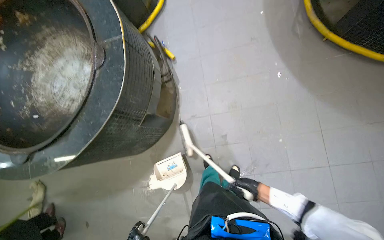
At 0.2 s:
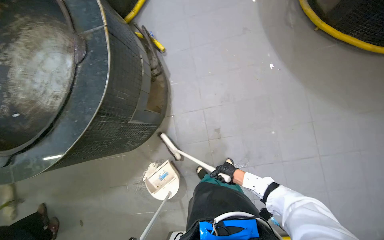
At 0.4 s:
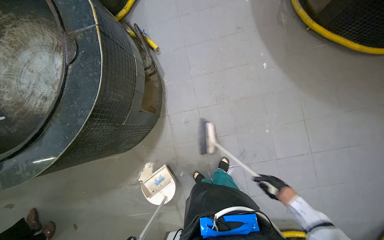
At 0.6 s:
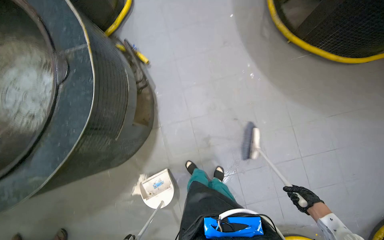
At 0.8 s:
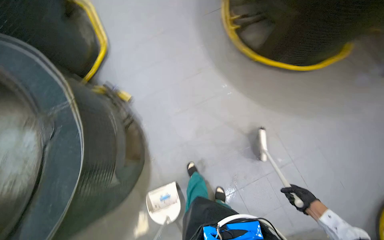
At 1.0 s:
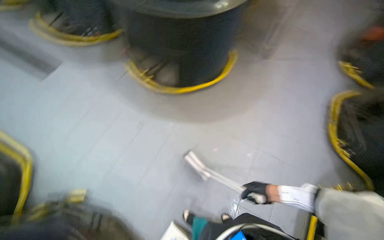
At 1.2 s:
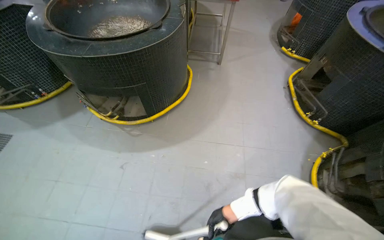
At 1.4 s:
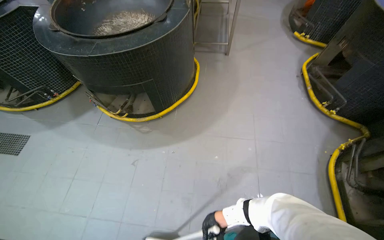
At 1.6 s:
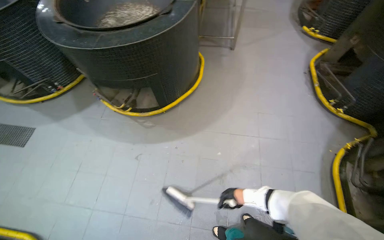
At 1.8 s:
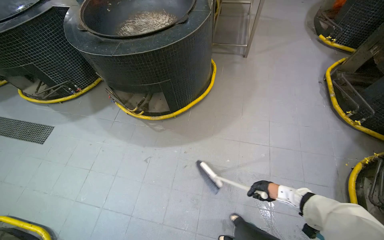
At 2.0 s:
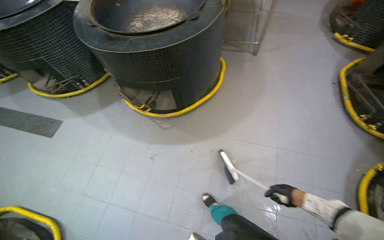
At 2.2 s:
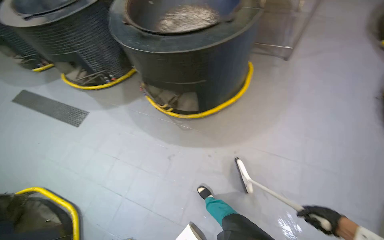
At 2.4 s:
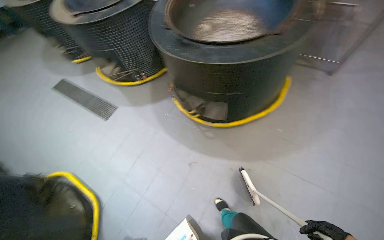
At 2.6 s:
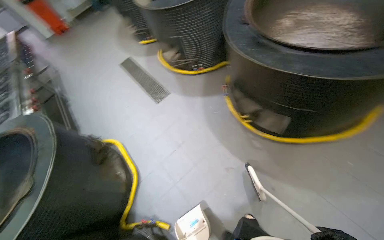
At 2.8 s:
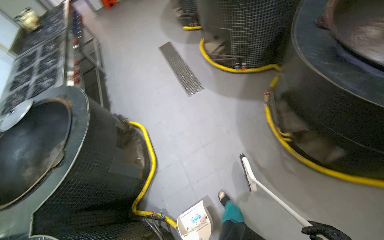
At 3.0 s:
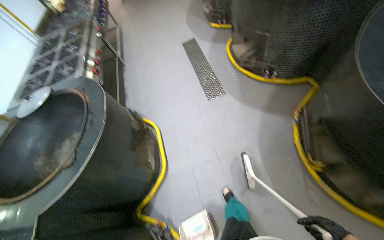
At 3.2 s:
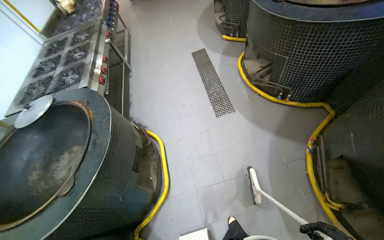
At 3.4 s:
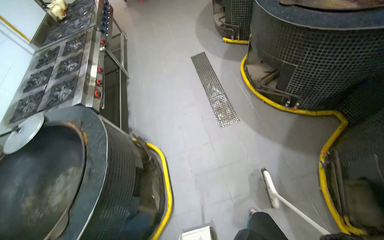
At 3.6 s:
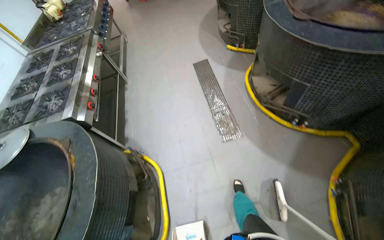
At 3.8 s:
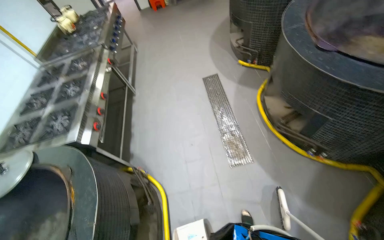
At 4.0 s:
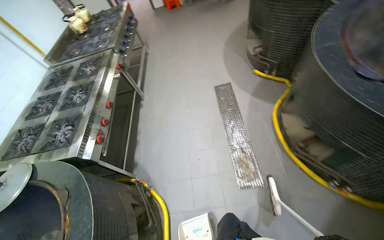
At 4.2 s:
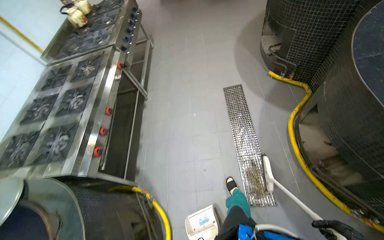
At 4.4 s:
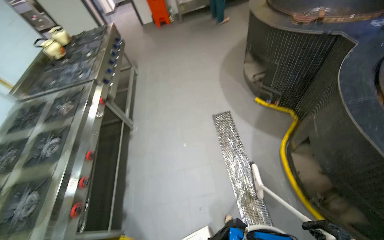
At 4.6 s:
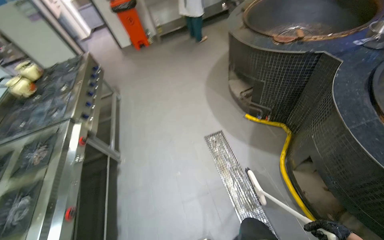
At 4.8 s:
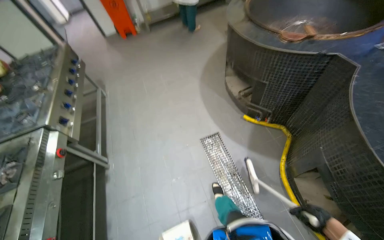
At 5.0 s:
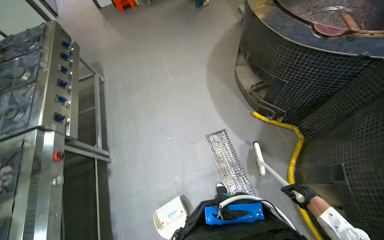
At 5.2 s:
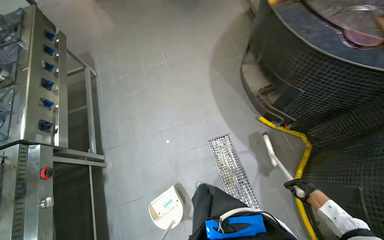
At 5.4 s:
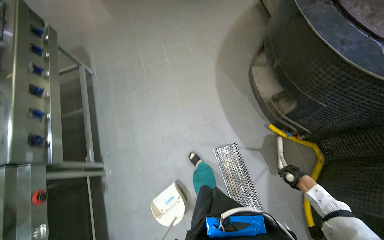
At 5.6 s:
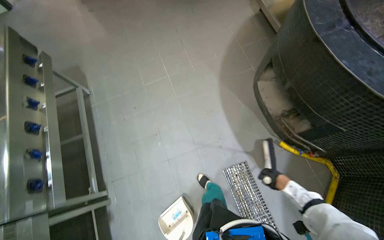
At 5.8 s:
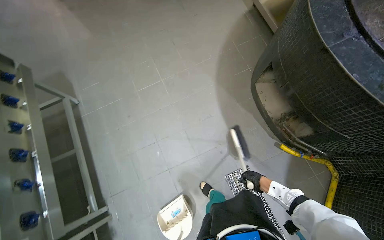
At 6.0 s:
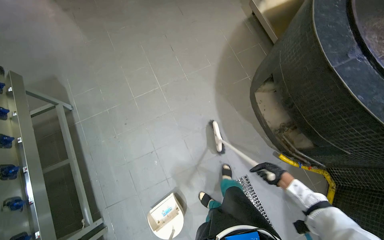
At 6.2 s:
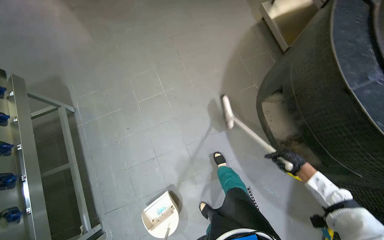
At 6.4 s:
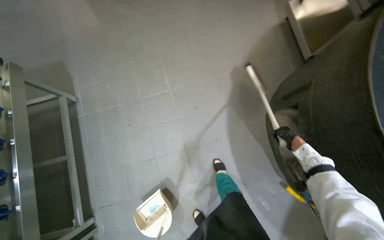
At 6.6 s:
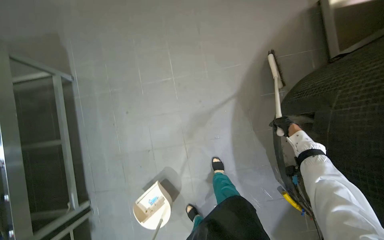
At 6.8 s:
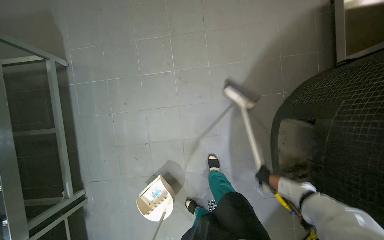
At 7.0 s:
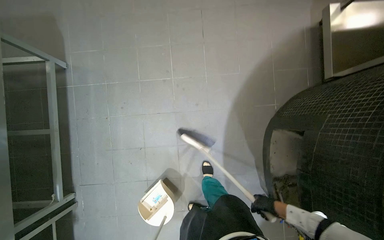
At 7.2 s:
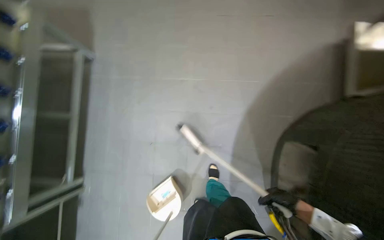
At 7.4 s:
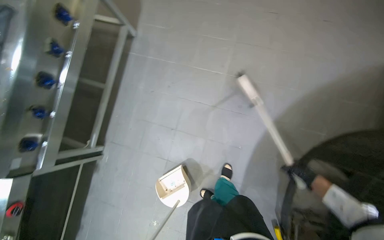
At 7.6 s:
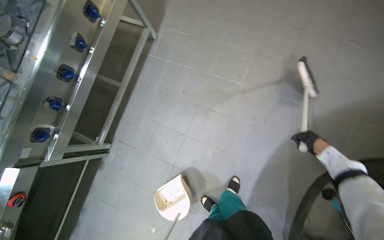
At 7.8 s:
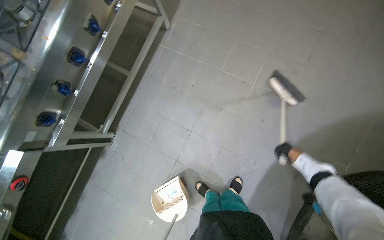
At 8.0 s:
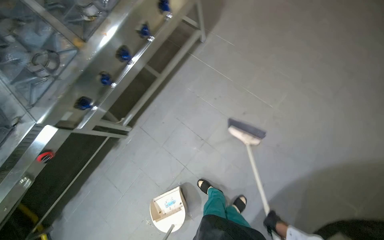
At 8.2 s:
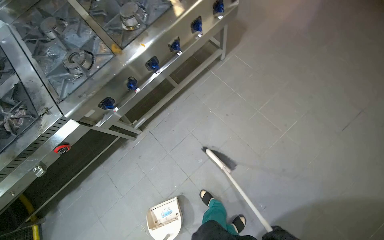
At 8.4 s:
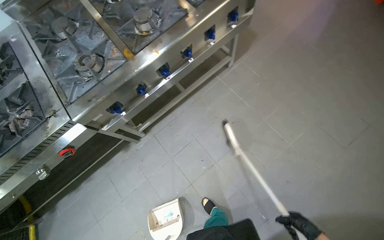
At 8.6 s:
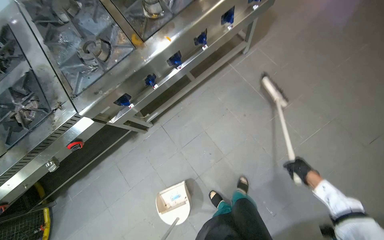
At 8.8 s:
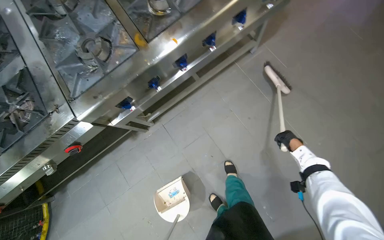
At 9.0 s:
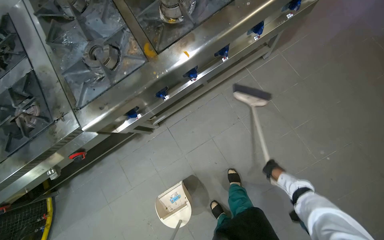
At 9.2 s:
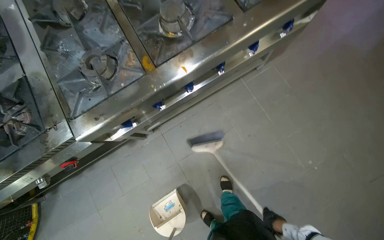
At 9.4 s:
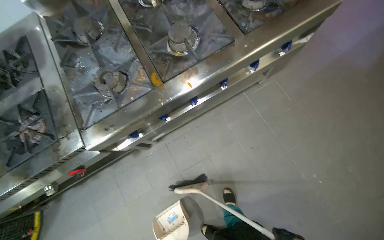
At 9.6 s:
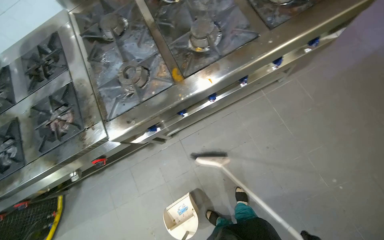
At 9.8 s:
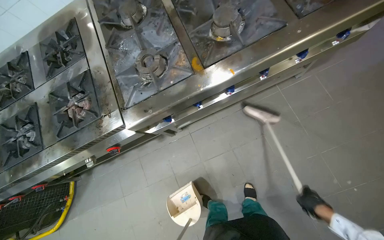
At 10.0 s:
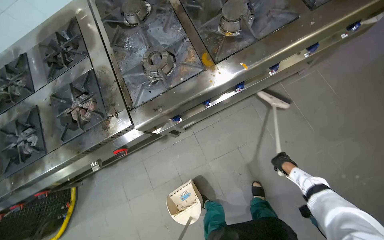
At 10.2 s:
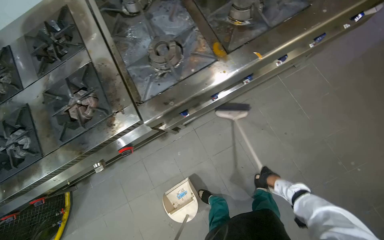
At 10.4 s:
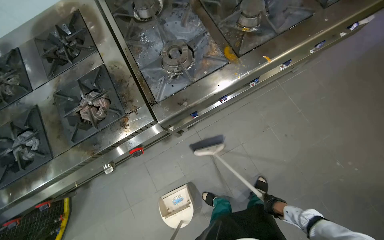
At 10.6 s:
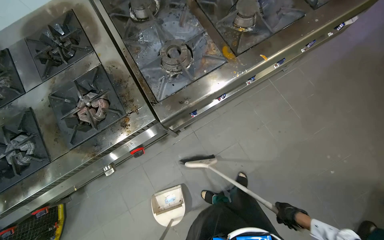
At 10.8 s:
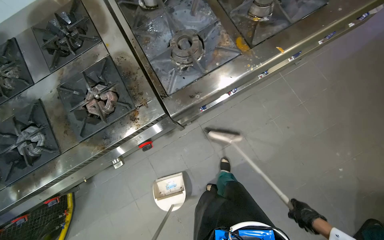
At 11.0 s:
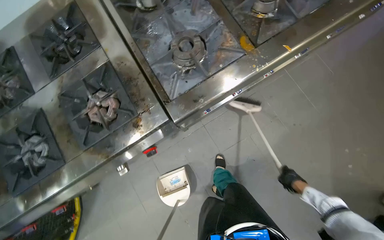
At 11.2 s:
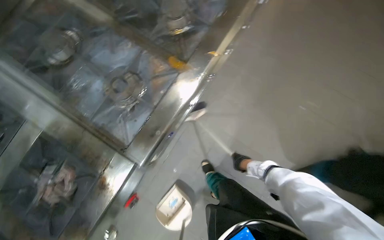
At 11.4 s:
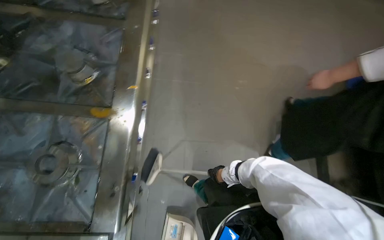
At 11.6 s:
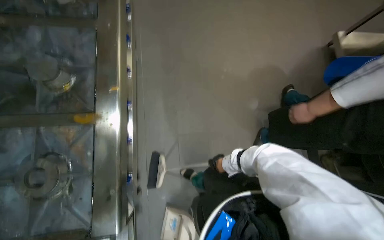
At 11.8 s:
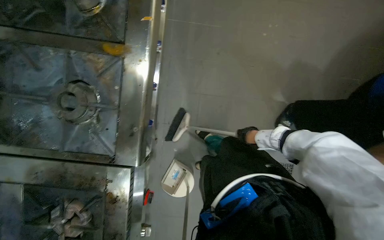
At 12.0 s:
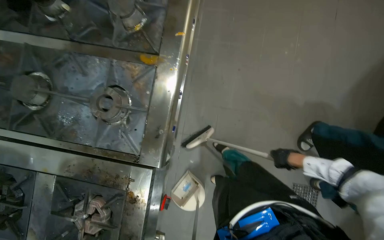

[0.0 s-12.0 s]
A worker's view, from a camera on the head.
Job: sweeping floor.
The whole recording: Sweeping kitchen floor. The worker sweeps the kitchen floor with a broom and collects debris with a dustpan.
0.0 to 1.6 s: The wearer's head swings roughly 45 degrees to the right. The view tilts about 20 degrees upward.
1.6 to 3.0 s: The head travels some 80 cm. The wearer's head swings roughly 65 degrees to the left.
3.0 to 4.4 s: The wearer moves about 1.5 m.
4.4 to 6.0 s: The camera is carried some 1.5 m. The camera sweeps to the right, by about 15 degrees. The view tilts roughly 15 degrees downward.
6.0 to 7.6 s: The wearer's head swings approximately 45 degrees to the left.
7.6 to 9.0 s: The camera is carried some 50 cm. The scene turns about 35 degrees clockwise in the picture.
10.4 to 12.0 s: The camera pitches downward, by roughly 15 degrees.

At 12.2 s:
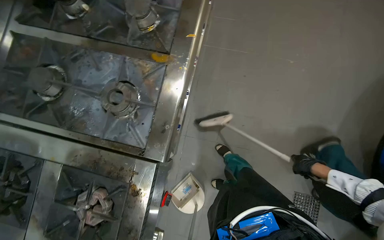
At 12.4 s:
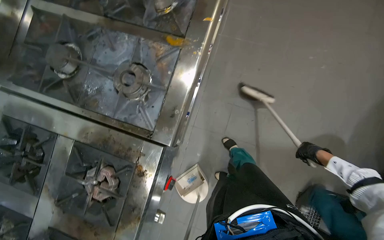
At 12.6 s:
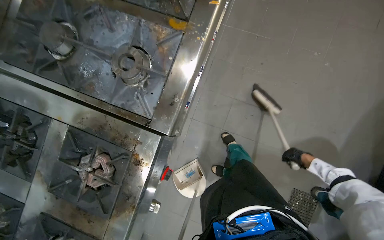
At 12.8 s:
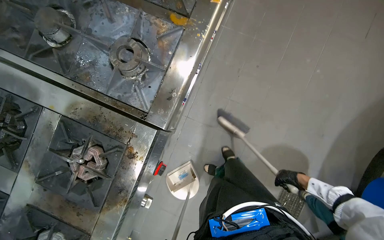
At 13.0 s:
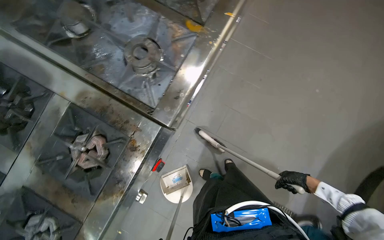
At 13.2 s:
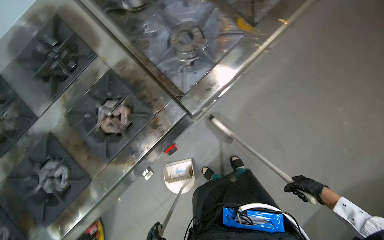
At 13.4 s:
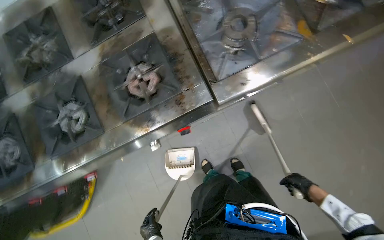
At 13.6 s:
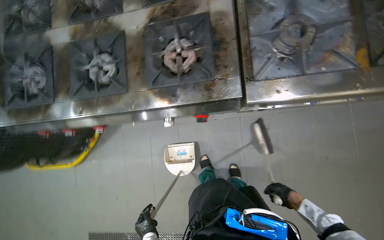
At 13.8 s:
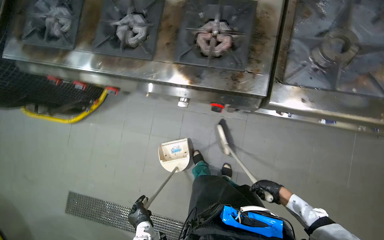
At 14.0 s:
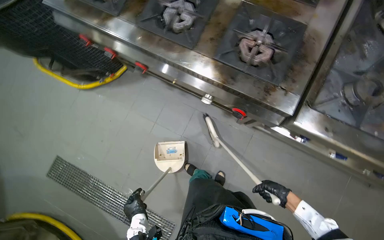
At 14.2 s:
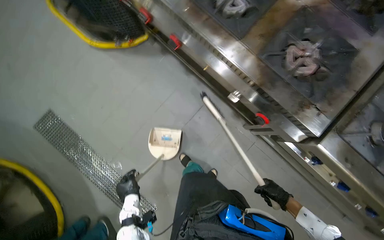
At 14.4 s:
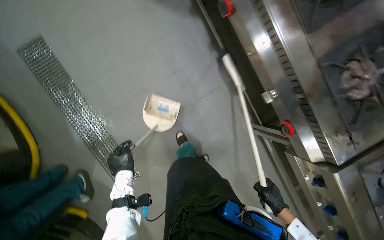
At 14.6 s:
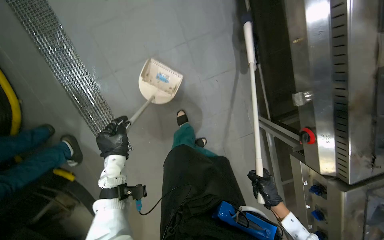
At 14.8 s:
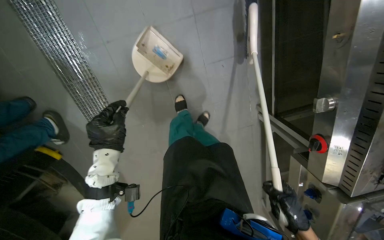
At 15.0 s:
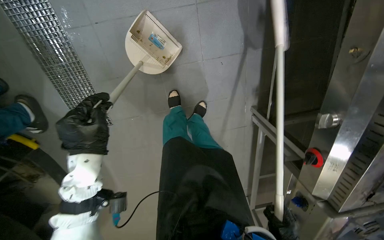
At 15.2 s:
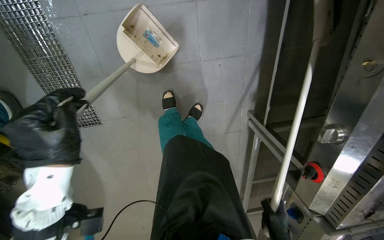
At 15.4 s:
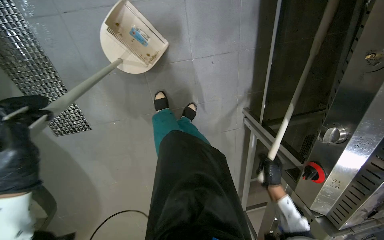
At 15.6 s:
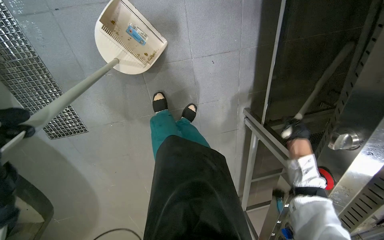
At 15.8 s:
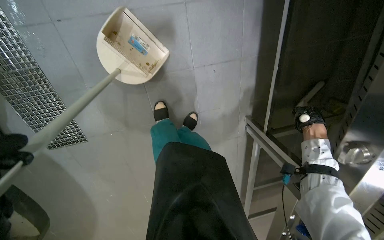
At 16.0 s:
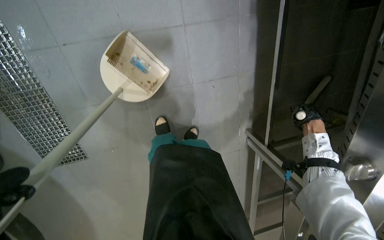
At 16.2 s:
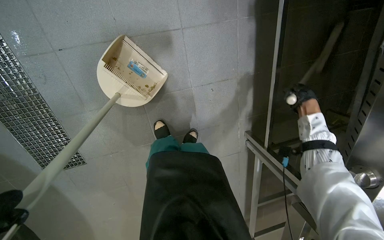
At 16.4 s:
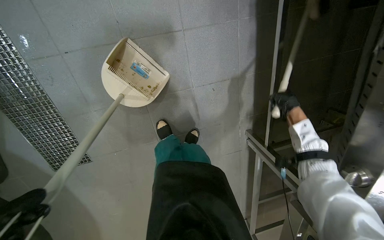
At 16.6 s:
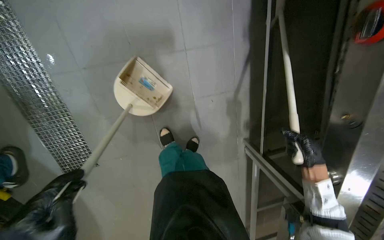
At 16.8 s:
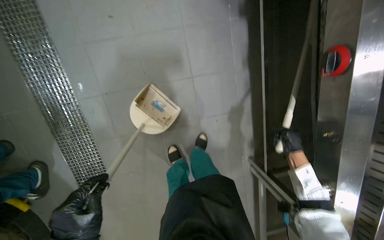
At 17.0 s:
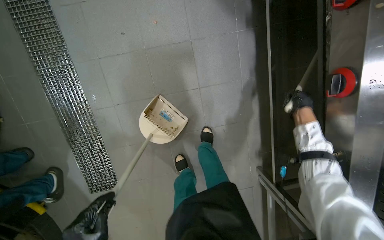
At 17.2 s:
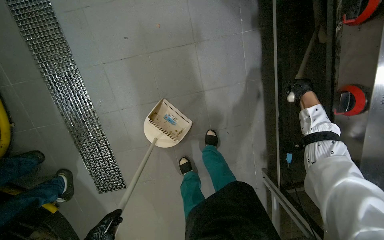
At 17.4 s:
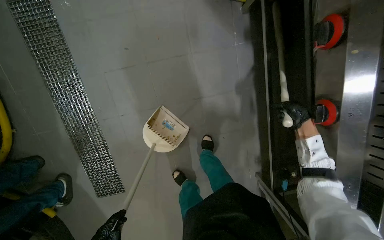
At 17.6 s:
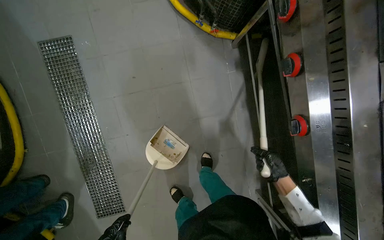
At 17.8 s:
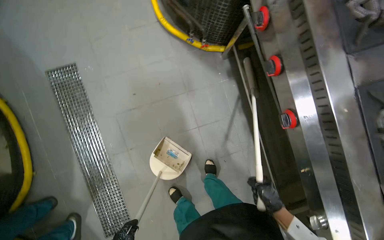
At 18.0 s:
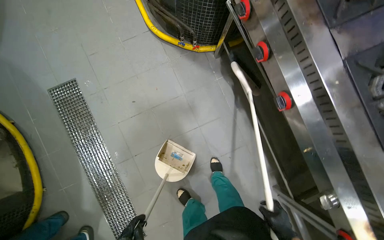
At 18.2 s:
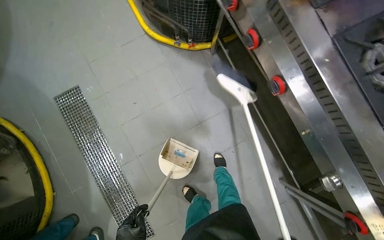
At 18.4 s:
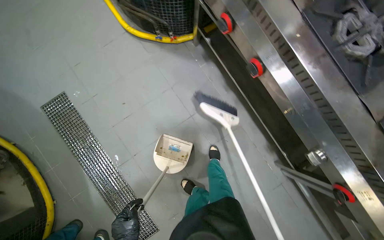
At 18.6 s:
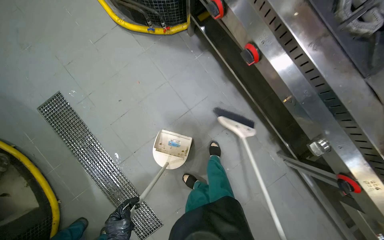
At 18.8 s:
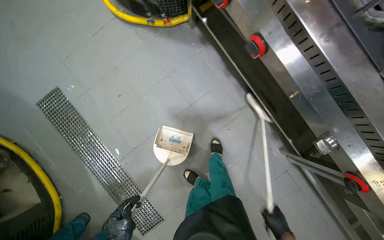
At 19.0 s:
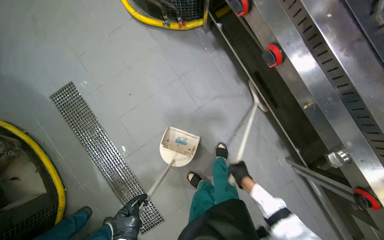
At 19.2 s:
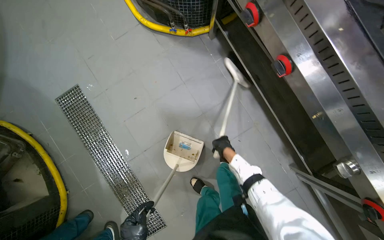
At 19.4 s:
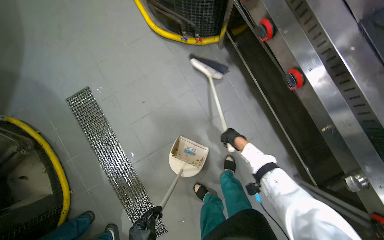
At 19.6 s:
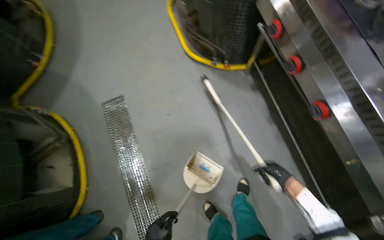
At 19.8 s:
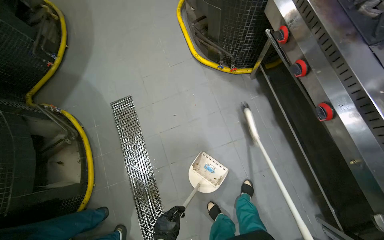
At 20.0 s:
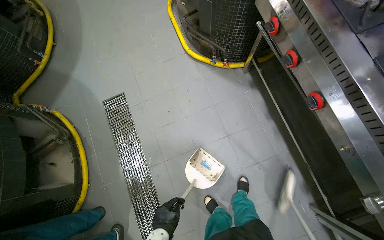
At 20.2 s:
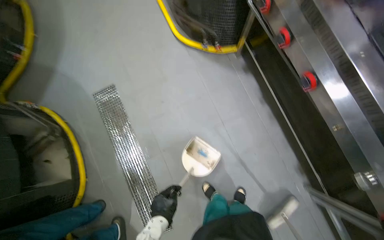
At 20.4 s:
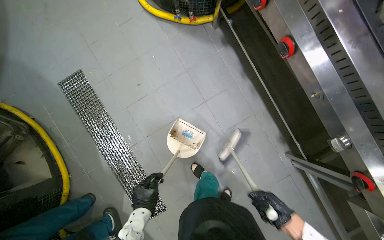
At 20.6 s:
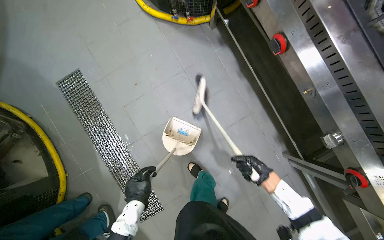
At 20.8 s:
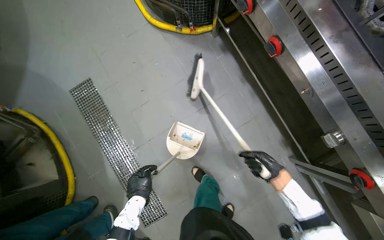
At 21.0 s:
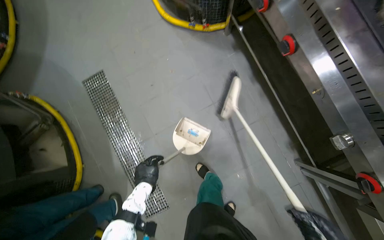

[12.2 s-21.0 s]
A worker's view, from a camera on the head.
Job: sweeping floor.
The whole recording: Sweeping kitchen floor. The worker sweeps the kitchen floor with a broom and collects debris with a dustpan.
12.2 to 13.6 s: The scene turns roughly 70 degrees clockwise in the picture.
13.6 to 15.2 s: The head travels some 70 cm. The view swings about 20 degrees to the right. The view tilts about 30 degrees downward. Everything in view rotates about 85 degrees clockwise.
16.6 to 18.0 s: The view tips upward by roughly 25 degrees.
